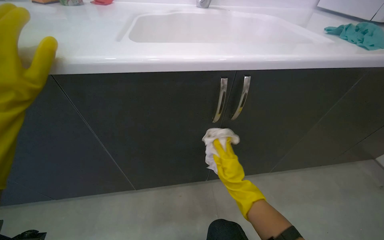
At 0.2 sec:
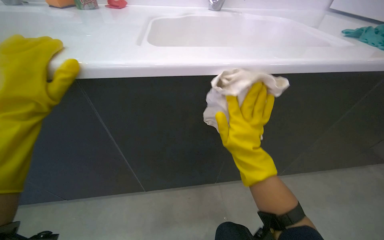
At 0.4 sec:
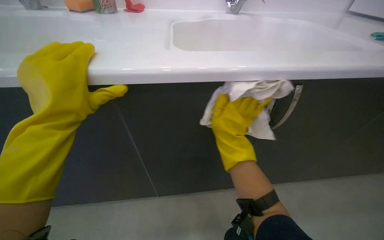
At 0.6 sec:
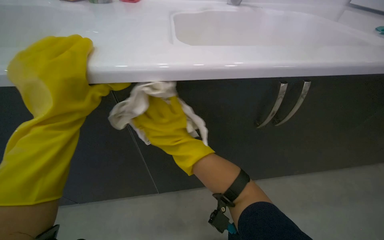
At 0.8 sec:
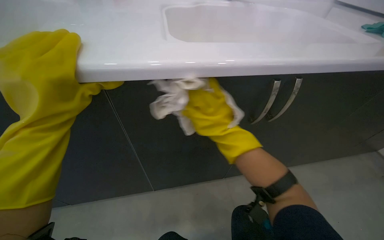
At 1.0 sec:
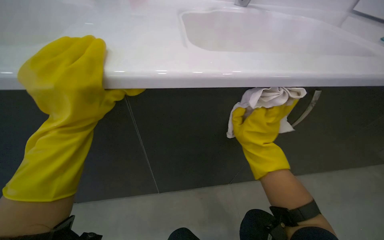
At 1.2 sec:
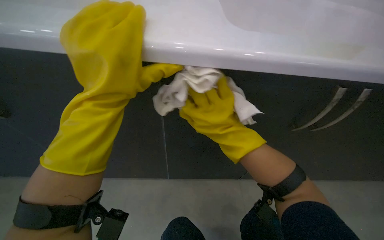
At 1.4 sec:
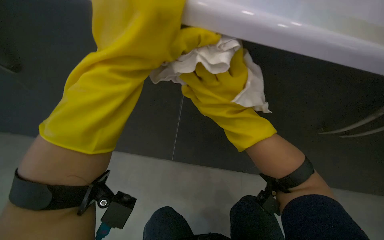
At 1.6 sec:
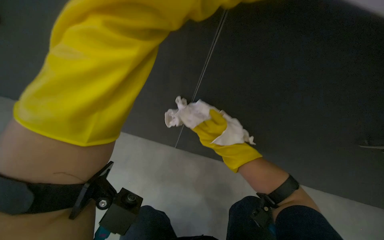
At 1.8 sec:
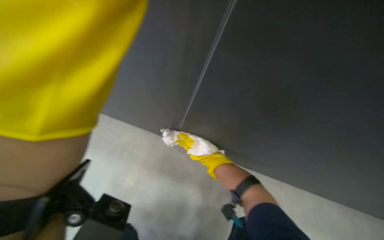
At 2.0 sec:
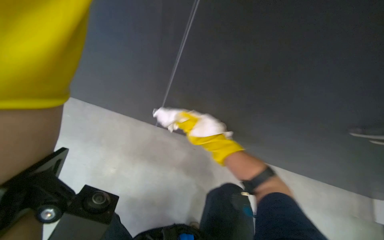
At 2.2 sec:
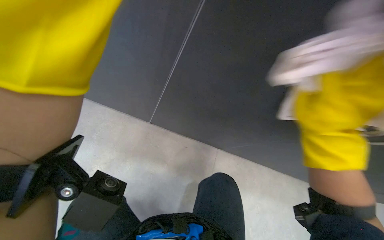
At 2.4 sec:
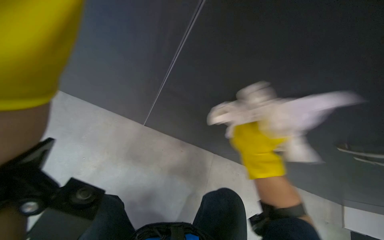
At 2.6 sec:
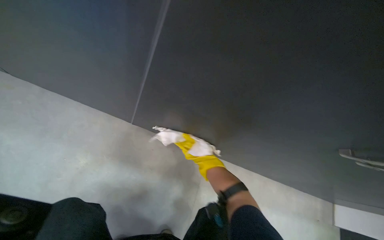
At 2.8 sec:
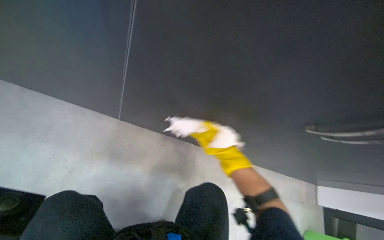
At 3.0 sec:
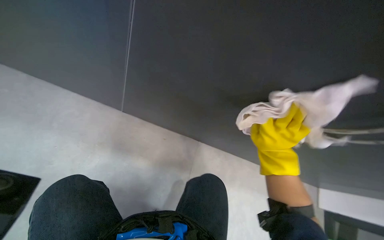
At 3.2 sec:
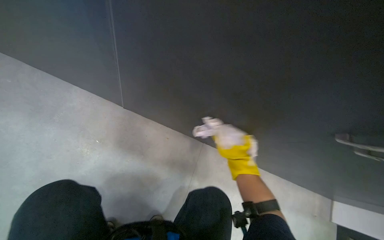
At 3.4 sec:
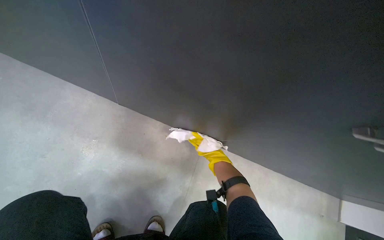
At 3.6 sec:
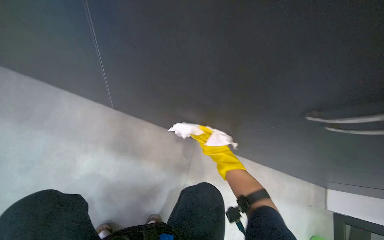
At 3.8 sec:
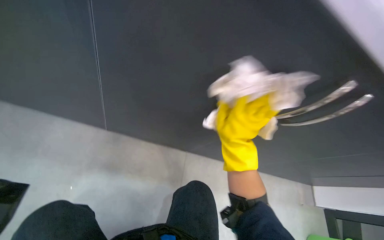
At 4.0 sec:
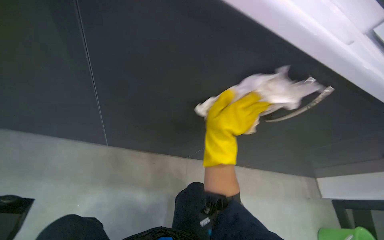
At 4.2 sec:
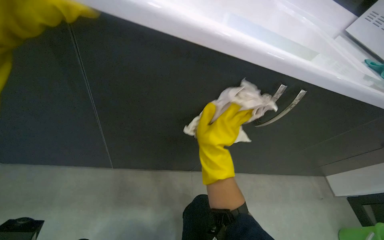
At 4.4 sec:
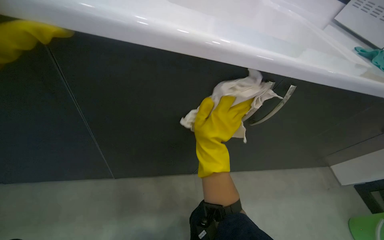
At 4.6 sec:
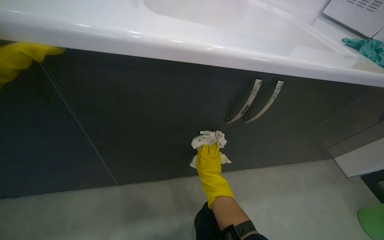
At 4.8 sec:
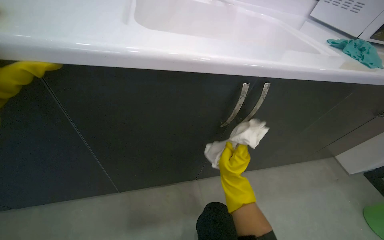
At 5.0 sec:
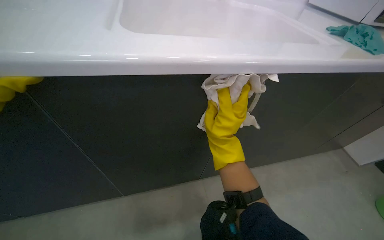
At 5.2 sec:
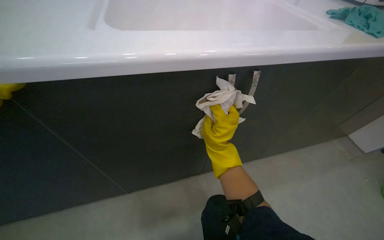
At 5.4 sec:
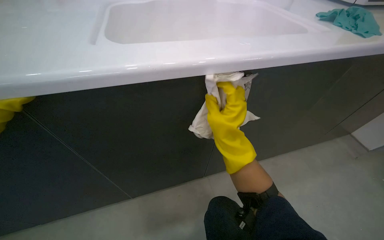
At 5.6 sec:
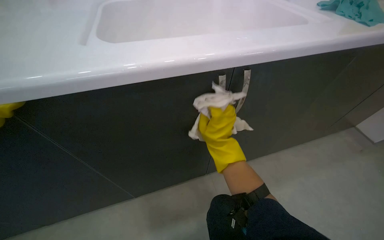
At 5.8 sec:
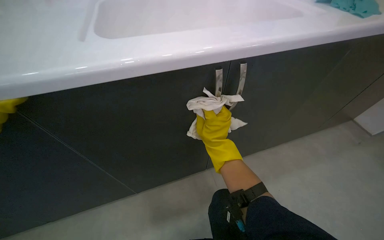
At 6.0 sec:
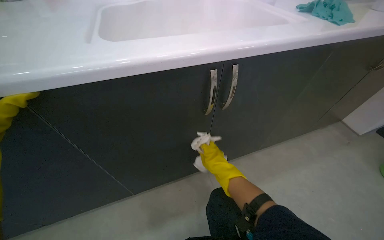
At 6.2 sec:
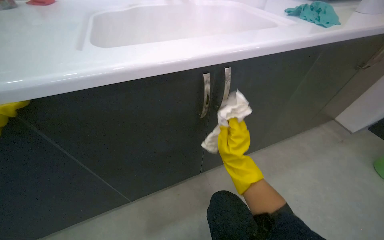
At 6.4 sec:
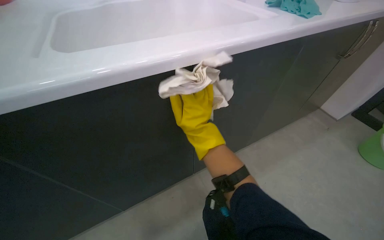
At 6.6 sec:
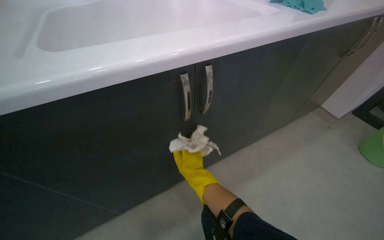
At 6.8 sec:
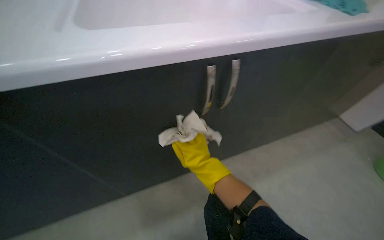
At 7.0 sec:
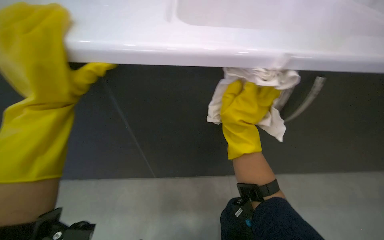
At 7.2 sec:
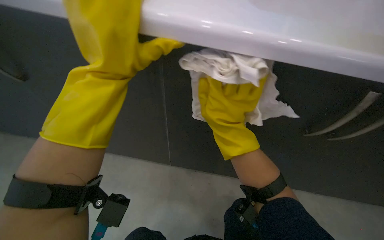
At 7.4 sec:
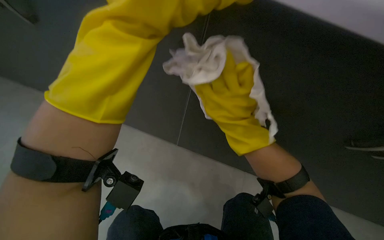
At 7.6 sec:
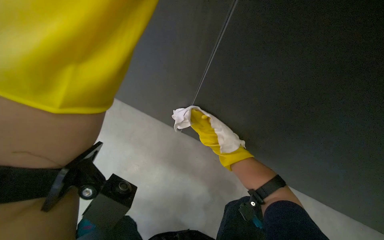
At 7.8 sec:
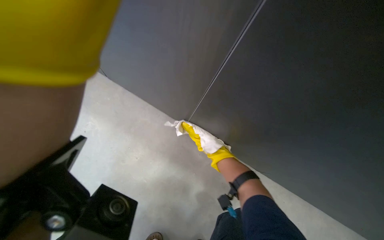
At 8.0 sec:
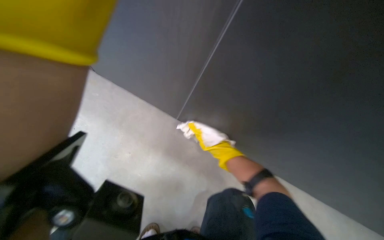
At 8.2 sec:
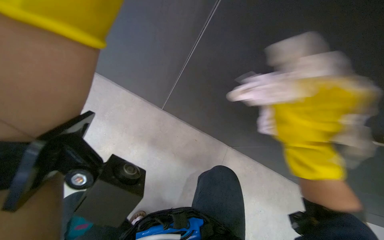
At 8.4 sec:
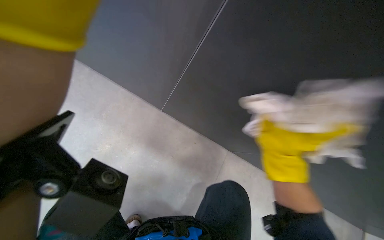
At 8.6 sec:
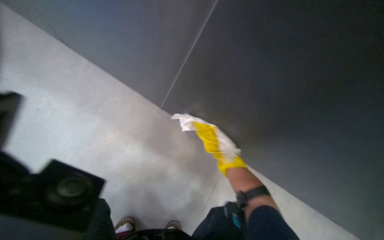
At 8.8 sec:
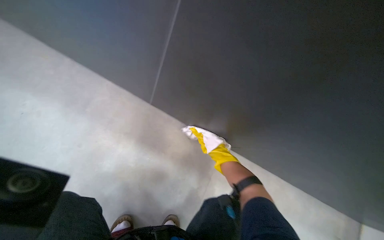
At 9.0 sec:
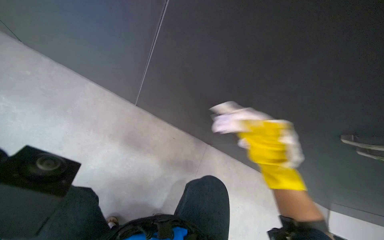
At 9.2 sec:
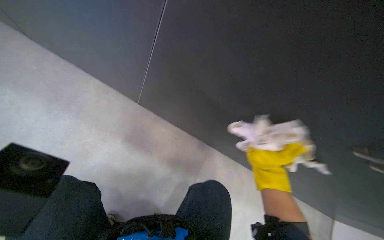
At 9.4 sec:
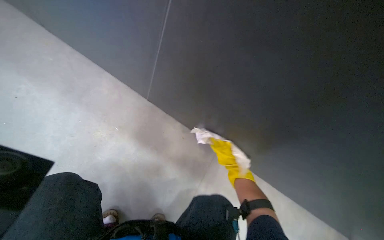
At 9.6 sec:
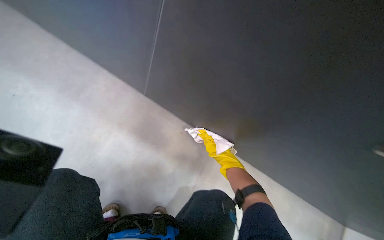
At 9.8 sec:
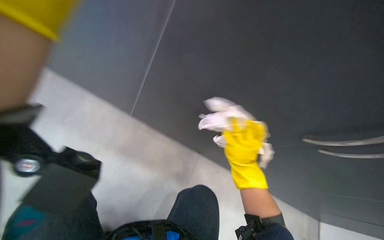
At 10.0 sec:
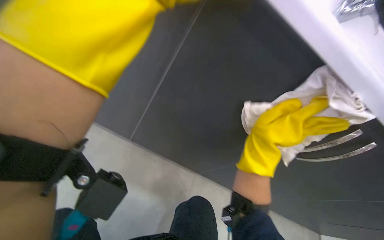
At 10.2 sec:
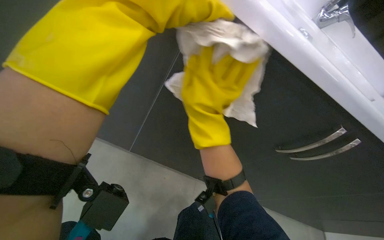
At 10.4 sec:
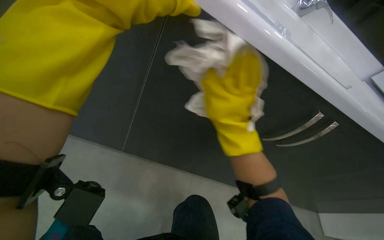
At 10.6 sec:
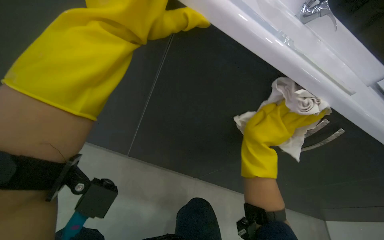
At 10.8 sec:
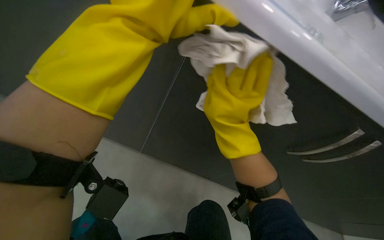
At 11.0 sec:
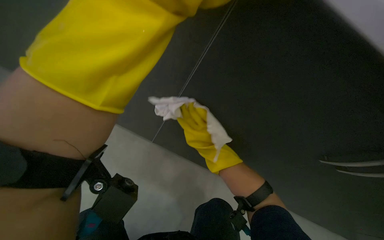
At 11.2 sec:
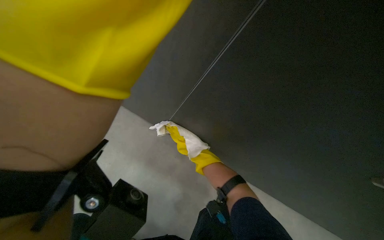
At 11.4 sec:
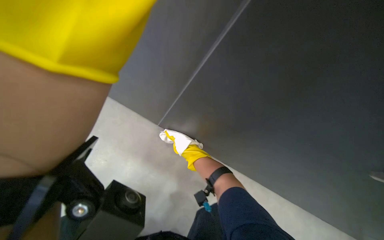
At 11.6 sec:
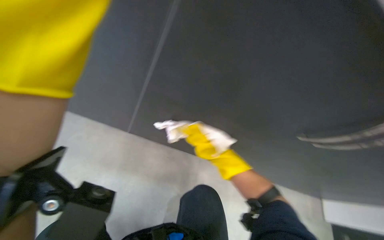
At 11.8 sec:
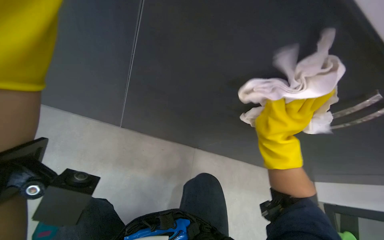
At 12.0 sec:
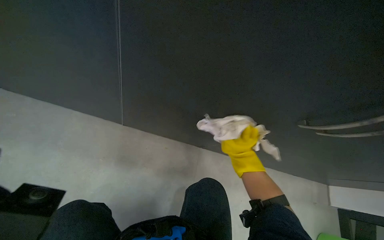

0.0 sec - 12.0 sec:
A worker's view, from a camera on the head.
Job: cleaning kitchen.
The whole recording: Cleaning kitchen cabinets. The worker cleans the kitchen cabinets, including the exterior, interior, and items inside, using a cleaning cloth.
0.0 sec - 1.6 sec: The right hand heads up the picture, covering approximately 15 cm.
3.0 sec - 4.4 sec: The camera pitches upward, by approximately 15 degrees. The scene rotates counterclockwise by roughly 30 degrees.
4.4 sec - 6.0 sec: The left hand goes up and down the picture, about 20 cm each way, reversing 2 times.
6.0 sec - 7.6 sec: The wearer looks roughly 15 degrees further downward. The left hand moves up and down the picture over approximately 30 cm, changing direction 3 times.
7.6 sec - 9.0 sec: The left hand moves nearer and farther over some 40 cm, changing direction 2 times.
10.4 sec - 12.0 sec: The view swings approximately 20 degrees to the left. The view tips upward by roughly 15 degrees.

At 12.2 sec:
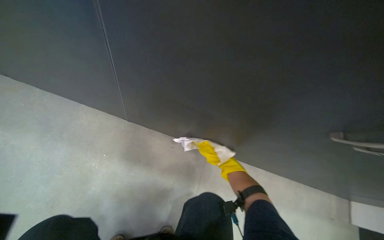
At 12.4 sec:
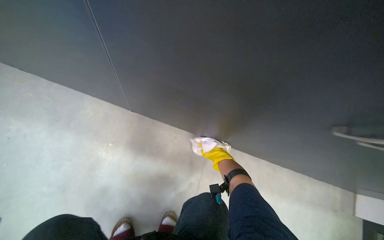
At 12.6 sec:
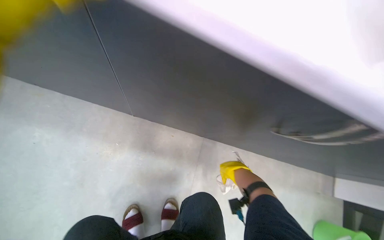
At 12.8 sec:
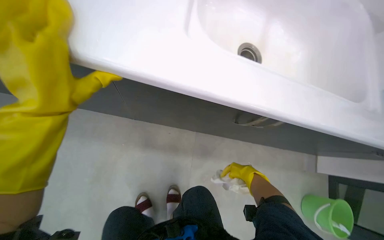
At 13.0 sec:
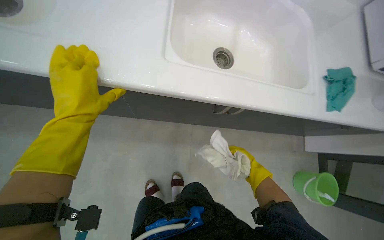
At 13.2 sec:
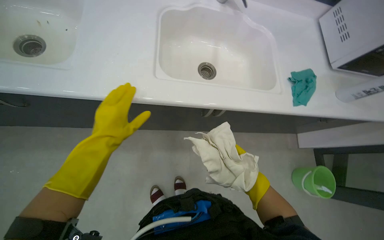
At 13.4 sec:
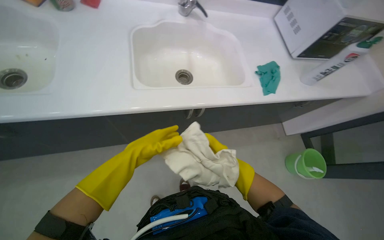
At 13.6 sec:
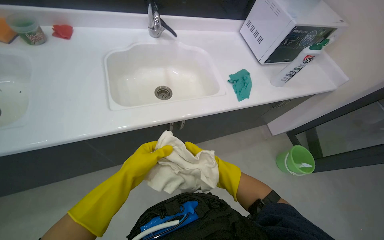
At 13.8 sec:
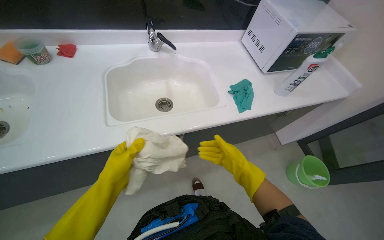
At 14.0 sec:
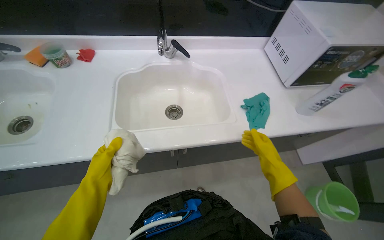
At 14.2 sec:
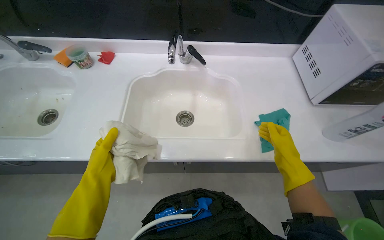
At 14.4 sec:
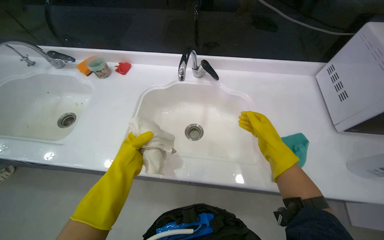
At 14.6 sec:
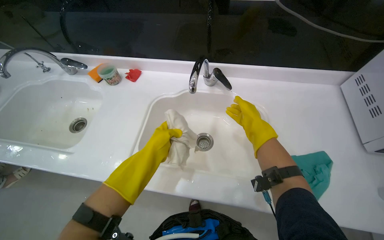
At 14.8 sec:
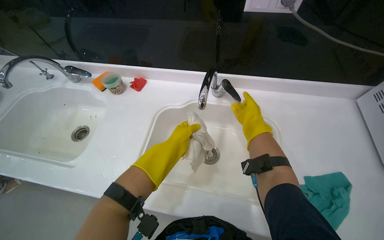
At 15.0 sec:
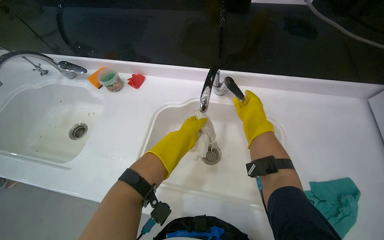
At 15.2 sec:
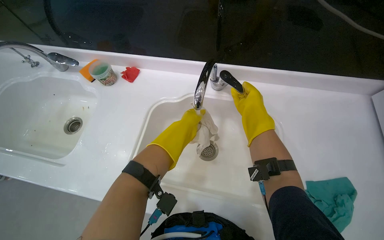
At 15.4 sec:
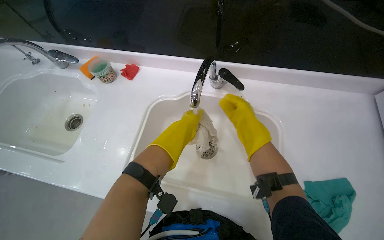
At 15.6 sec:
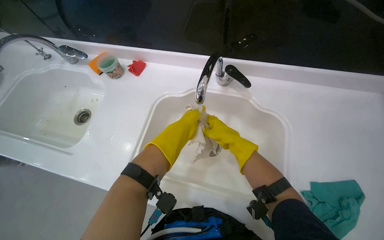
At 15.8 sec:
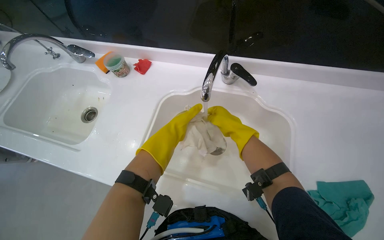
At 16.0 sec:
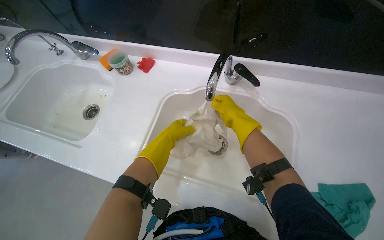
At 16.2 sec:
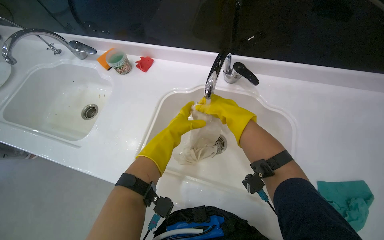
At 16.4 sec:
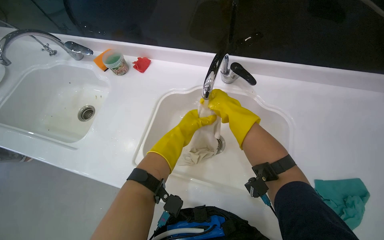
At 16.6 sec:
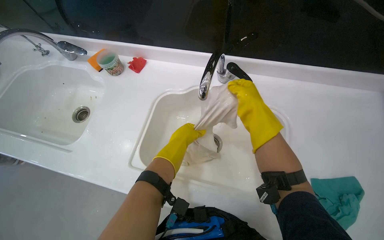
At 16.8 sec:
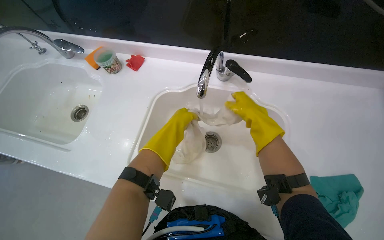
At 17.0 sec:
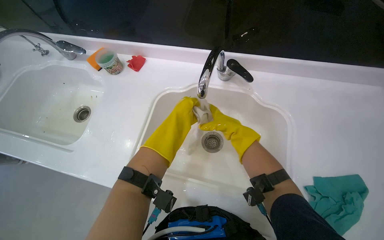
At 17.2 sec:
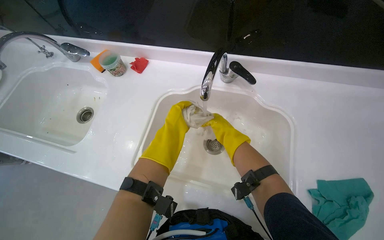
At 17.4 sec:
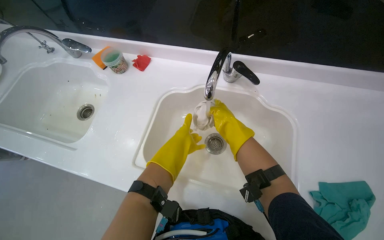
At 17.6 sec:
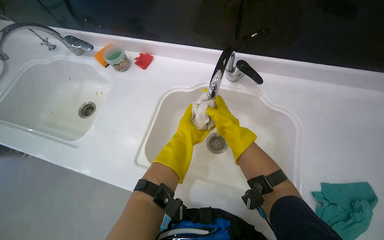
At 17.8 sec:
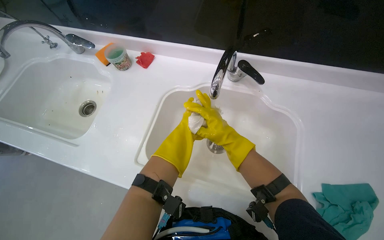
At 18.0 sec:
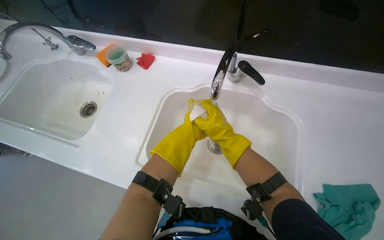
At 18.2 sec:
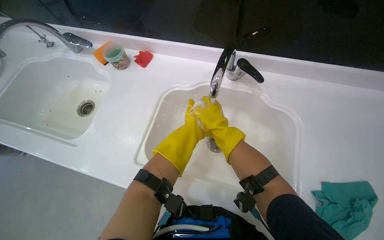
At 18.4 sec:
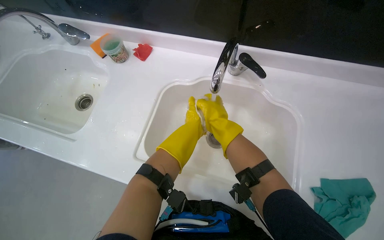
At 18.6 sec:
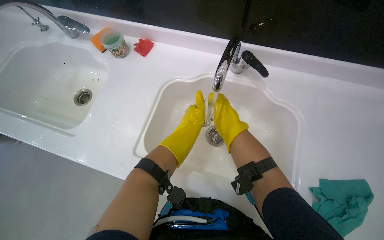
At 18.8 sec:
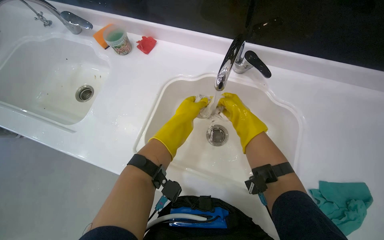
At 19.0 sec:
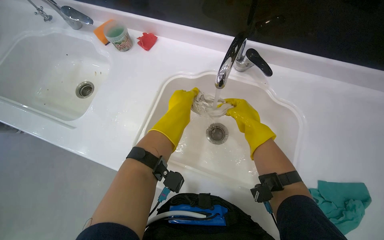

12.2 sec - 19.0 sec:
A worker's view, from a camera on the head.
Job: cleaning kitchen.
The whole recording: Cleaning kitchen cabinets. The worker cleans the kitchen cabinets, including the exterior, interior, and items inside, using a cleaning cloth.
12.2 sec - 13.6 sec: The wearer moves about 50 cm. The scene rotates counterclockwise by approximately 30 degrees.
13.6 sec - 15.0 sec: The head turns to the left by roughly 35 degrees.
15.0 sec - 16.2 sec: The left hand goes roughly 15 cm to the left.
16.2 sec - 17.6 sec: The left hand shifts roughly 10 cm farther from the camera.
17.6 sec - 19.0 sec: The left hand heads nearer to the camera, covering some 10 cm.
